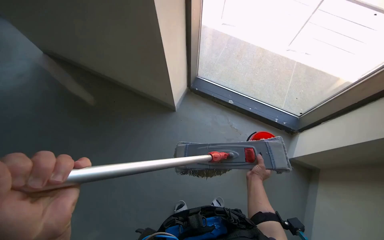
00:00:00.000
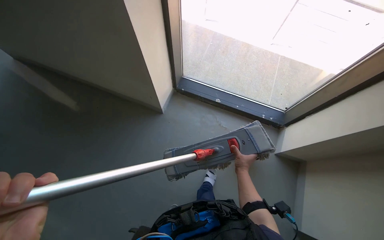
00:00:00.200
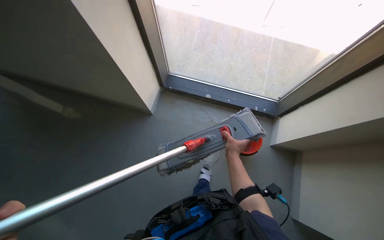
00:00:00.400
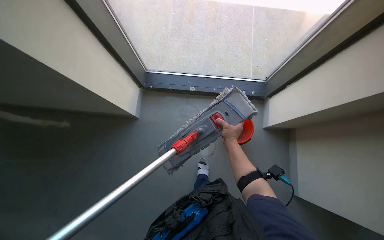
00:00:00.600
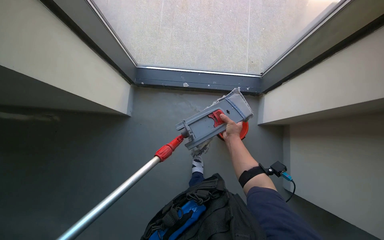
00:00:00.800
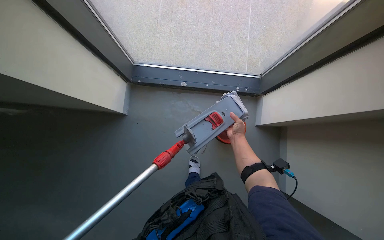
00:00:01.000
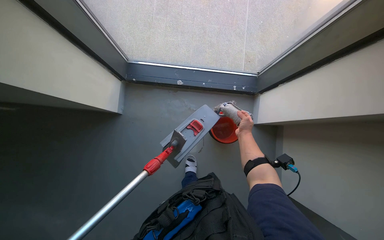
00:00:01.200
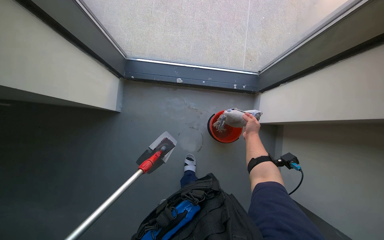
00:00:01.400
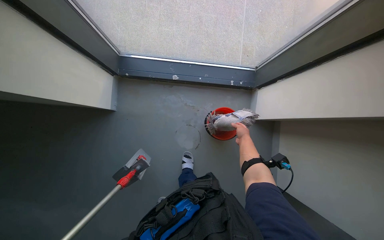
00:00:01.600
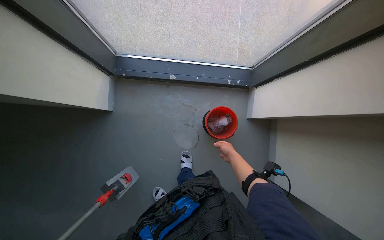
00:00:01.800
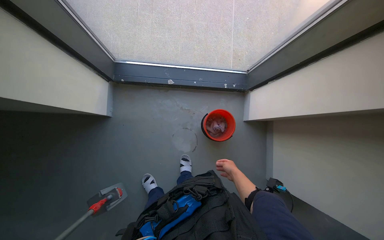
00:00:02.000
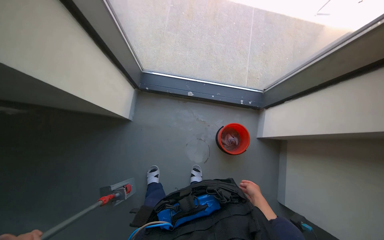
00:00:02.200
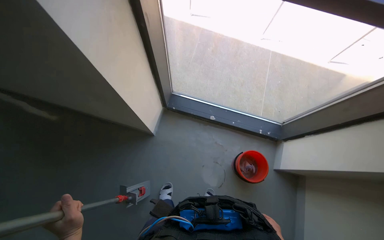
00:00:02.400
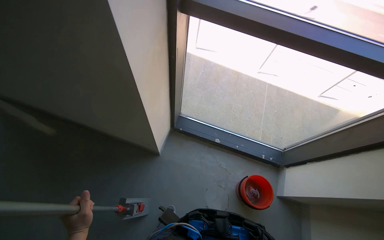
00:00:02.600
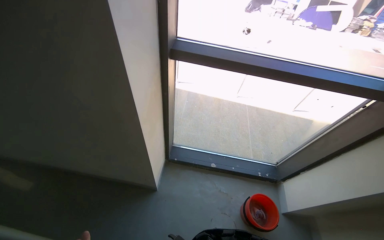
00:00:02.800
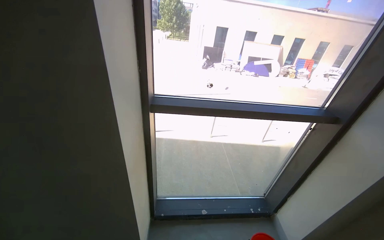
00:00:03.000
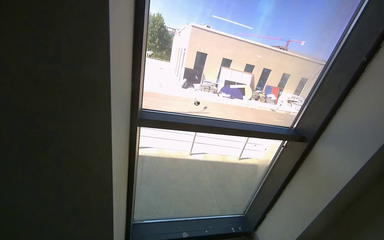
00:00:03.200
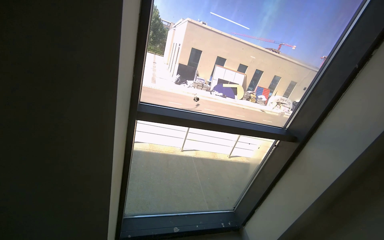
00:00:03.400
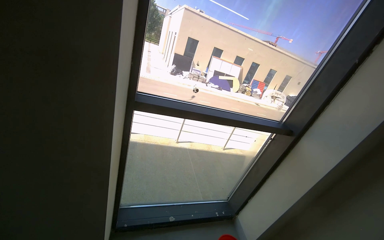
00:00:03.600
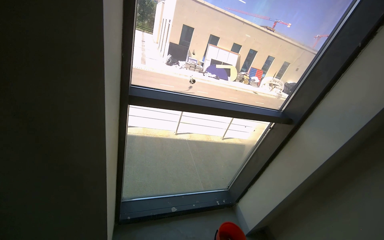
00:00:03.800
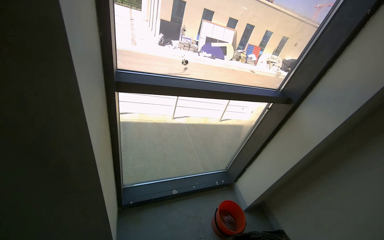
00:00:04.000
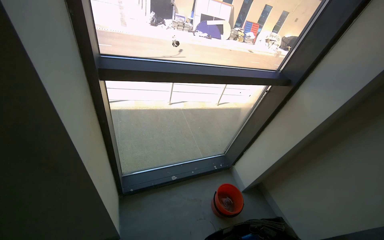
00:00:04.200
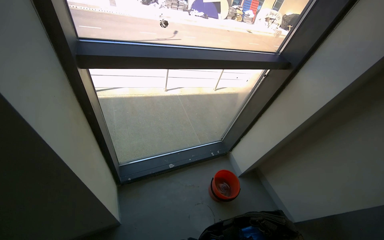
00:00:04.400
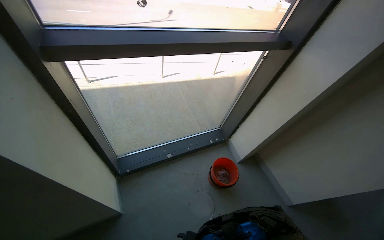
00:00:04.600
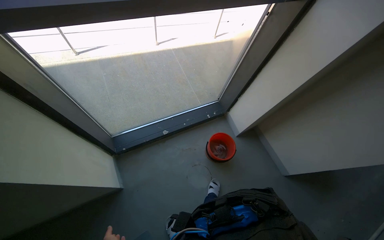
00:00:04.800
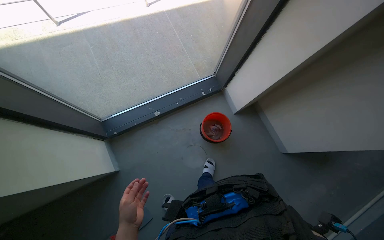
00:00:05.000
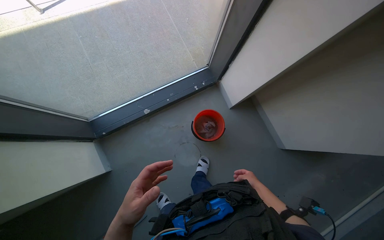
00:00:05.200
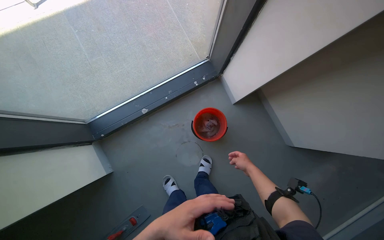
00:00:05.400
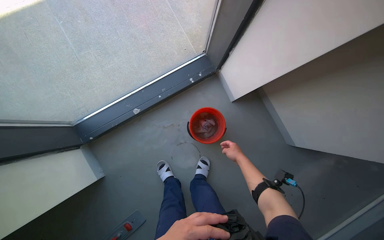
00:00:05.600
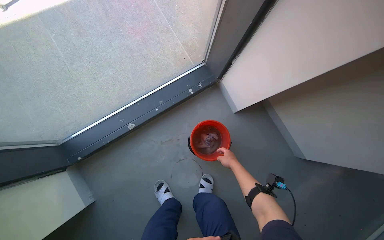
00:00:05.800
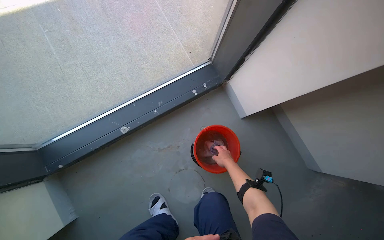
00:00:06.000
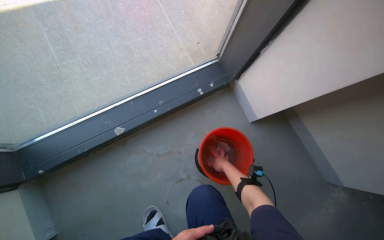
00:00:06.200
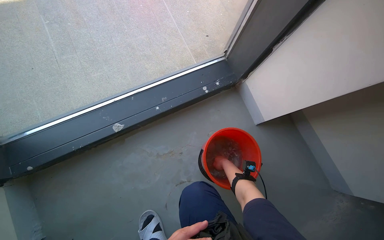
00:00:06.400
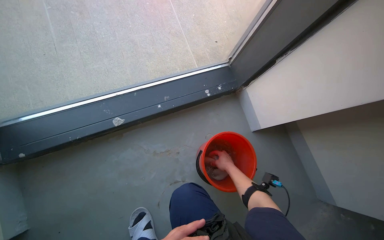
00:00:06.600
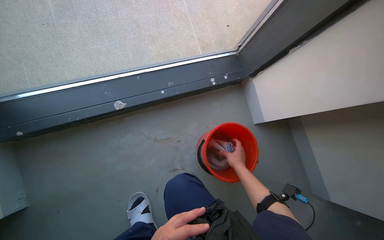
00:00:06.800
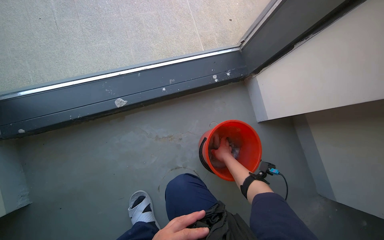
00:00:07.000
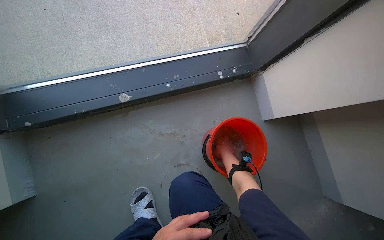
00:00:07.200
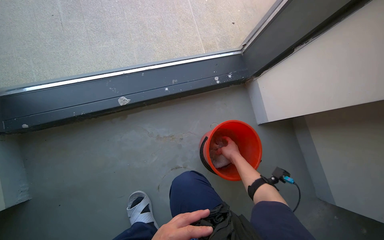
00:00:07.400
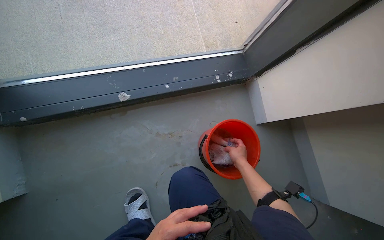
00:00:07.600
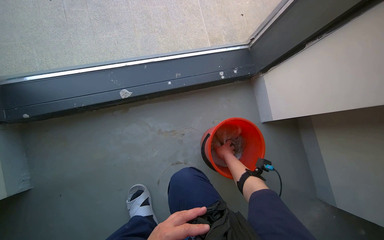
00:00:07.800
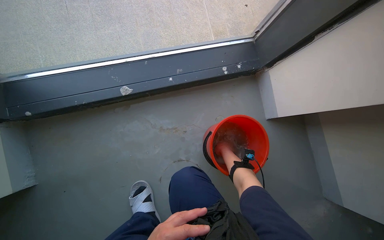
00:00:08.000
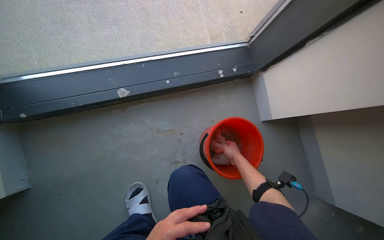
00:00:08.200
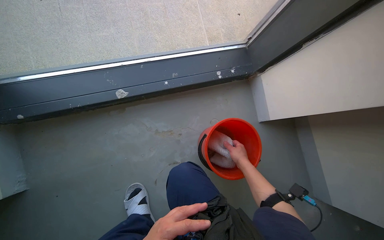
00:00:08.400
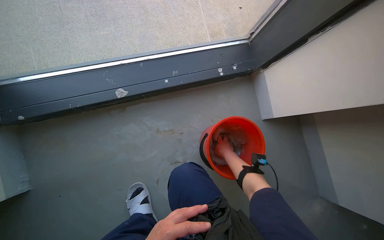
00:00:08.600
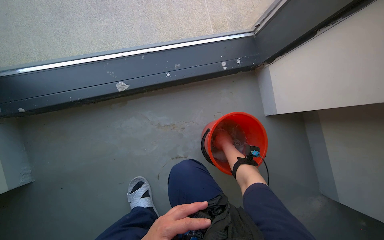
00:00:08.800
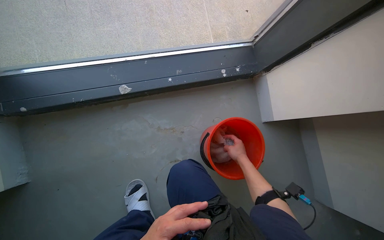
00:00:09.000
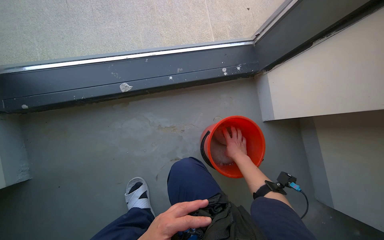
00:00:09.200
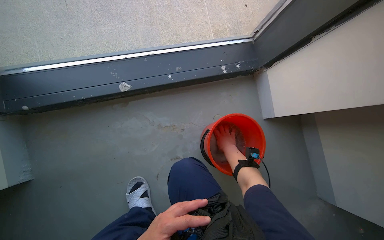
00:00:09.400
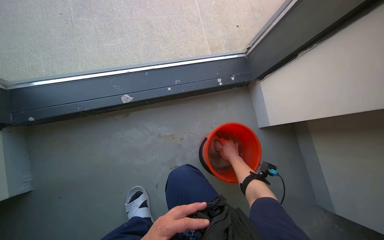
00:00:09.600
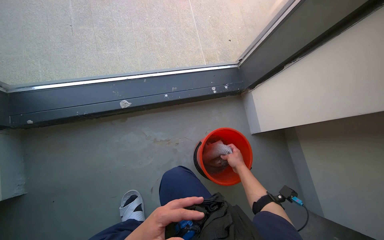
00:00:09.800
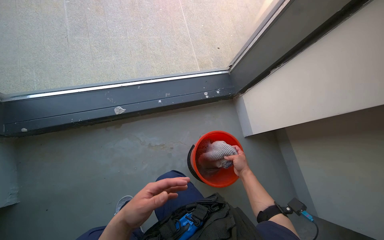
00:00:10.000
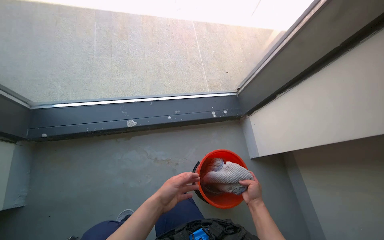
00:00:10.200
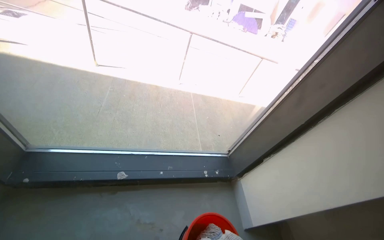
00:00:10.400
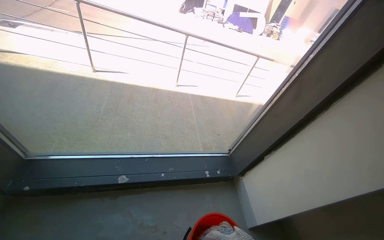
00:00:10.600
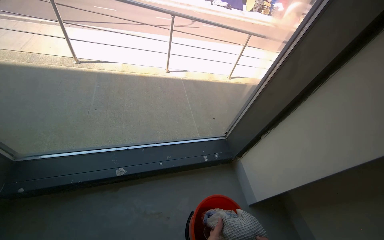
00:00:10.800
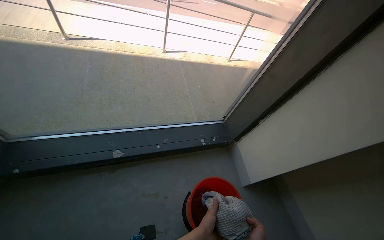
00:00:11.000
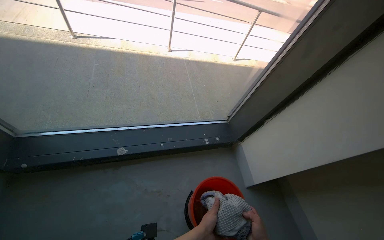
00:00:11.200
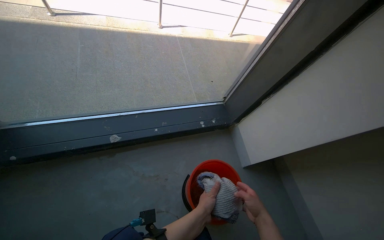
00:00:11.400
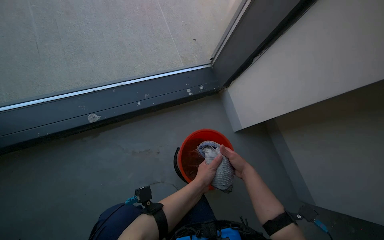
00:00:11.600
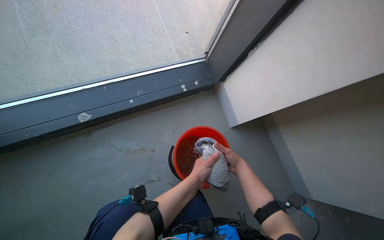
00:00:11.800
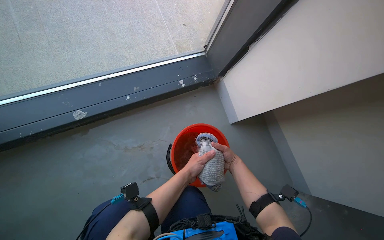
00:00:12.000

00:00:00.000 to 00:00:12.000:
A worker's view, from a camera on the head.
Job: preparing cleaning supplies.
The whole recording: Cleaning mop head. The worker removes the mop head, rinses and wrings it in a bucket, then reattaches it to the handle.
00:00:00.000 to 00:00:01.600: The camera is carried approximately 50 cm. The view tilts approximately 20 degrees downward.
00:00:01.600 to 00:00:03.000: The camera travels about 50 cm. The view tips upward by roughly 55 degrees.
00:00:03.000 to 00:00:04.400: The view swings about 15 degrees to the right. The view tilts approximately 20 degrees downward.
00:00:04.400 to 00:00:06.000: The camera is carried roughly 80 cm. The view tilts some 35 degrees downward.
00:00:09.000 to 00:00:10.400: The camera pitches upward, by about 40 degrees.
00:00:10.400 to 00:00:12.000: The camera pitches downward, by about 35 degrees.

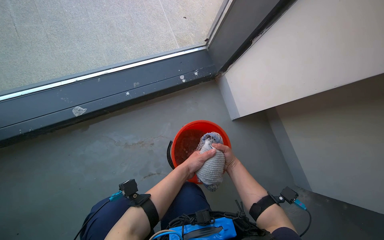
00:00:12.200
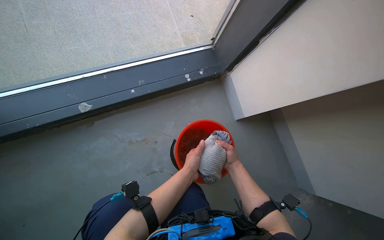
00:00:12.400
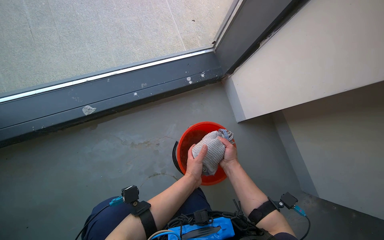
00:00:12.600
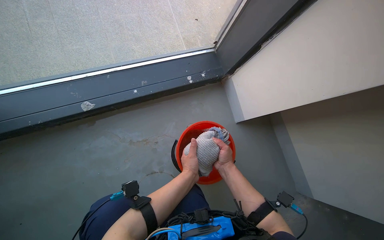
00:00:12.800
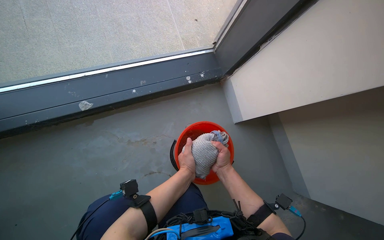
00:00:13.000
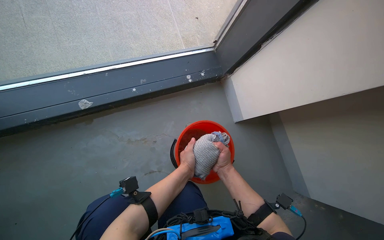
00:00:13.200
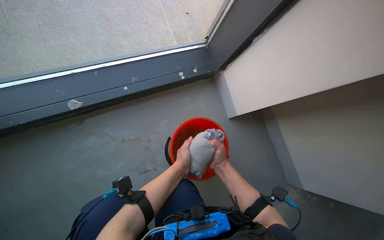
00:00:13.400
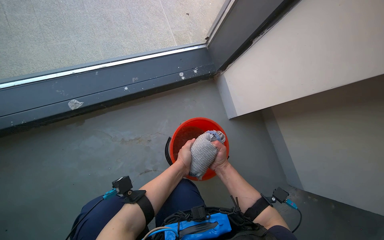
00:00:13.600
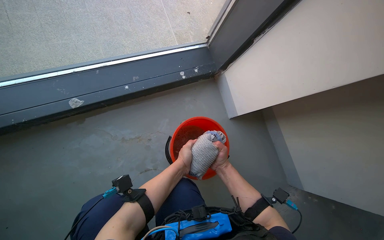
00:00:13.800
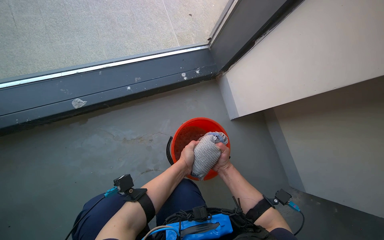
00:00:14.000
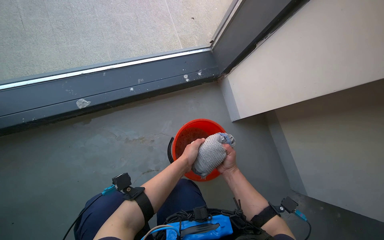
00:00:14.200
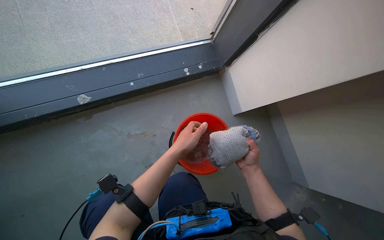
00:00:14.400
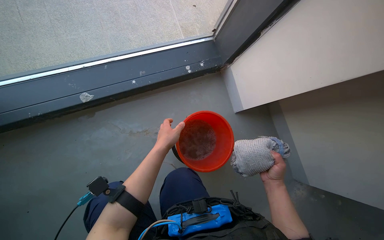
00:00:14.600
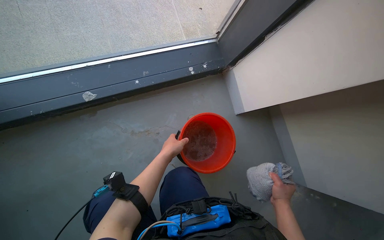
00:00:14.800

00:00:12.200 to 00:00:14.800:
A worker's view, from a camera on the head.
Job: preparing cleaning supplies.
The whole recording: Cleaning mop head. The worker removes the mop head, rinses and wrings it in a bucket, then reattaches it to the handle.
00:00:13.400 to 00:00:14.800: The right hand moves to the right, down the picture and nearer to the camera, roughly 20 cm.

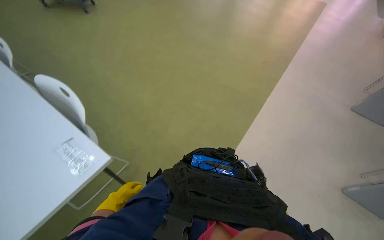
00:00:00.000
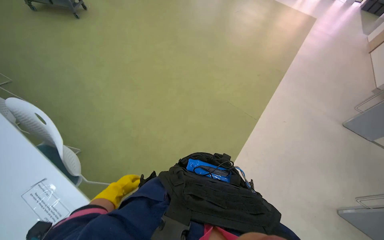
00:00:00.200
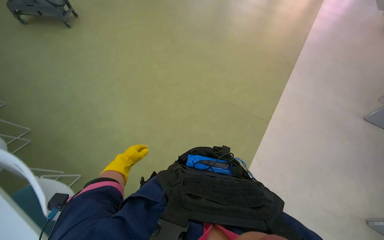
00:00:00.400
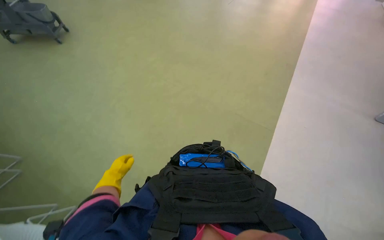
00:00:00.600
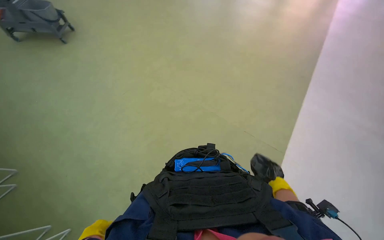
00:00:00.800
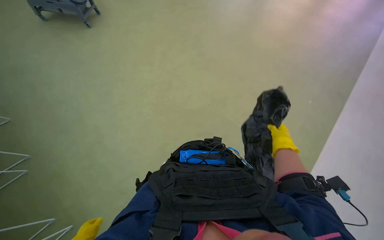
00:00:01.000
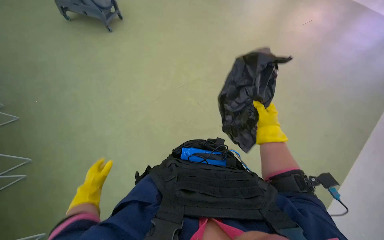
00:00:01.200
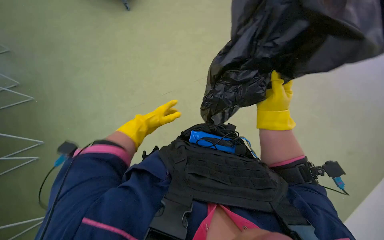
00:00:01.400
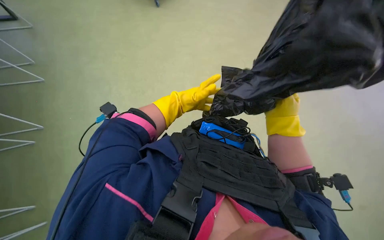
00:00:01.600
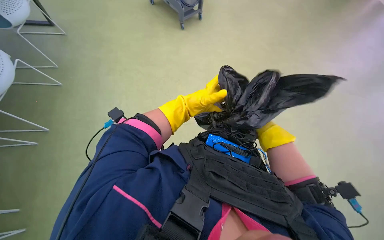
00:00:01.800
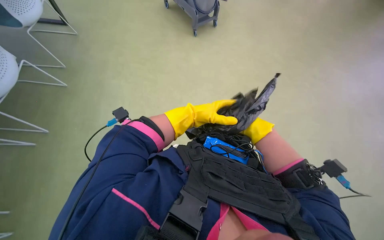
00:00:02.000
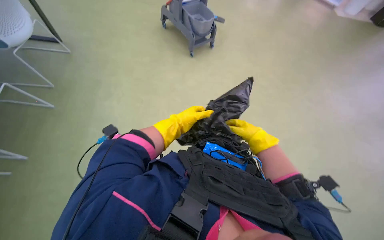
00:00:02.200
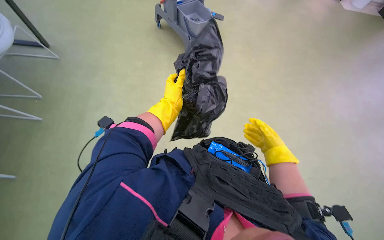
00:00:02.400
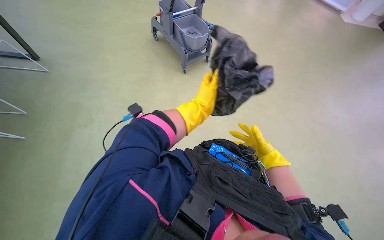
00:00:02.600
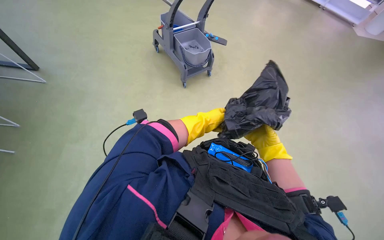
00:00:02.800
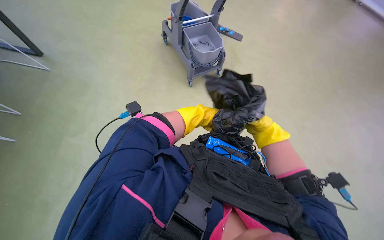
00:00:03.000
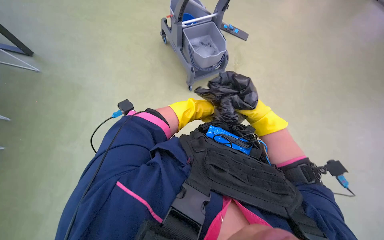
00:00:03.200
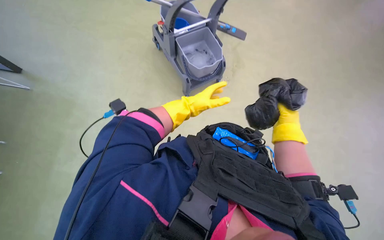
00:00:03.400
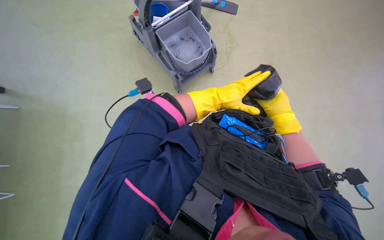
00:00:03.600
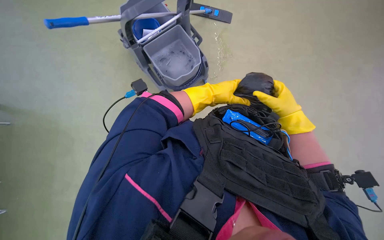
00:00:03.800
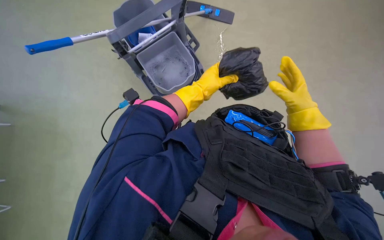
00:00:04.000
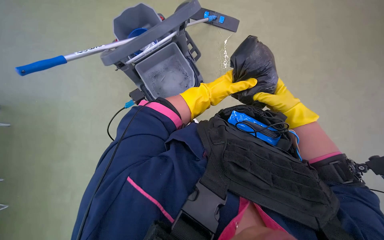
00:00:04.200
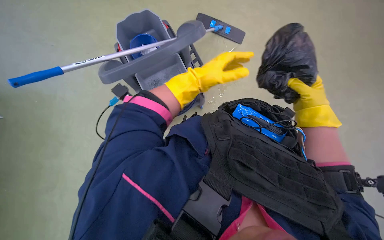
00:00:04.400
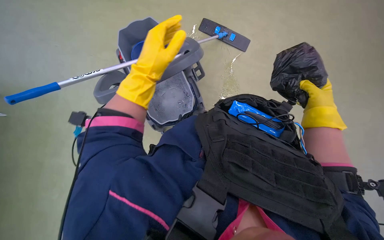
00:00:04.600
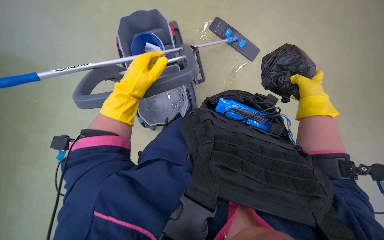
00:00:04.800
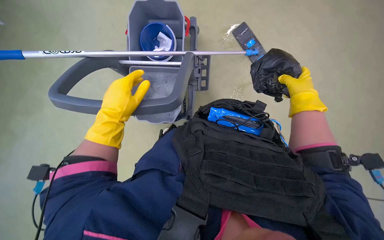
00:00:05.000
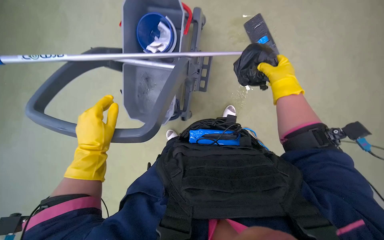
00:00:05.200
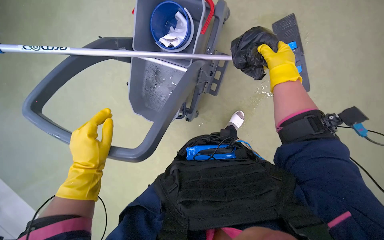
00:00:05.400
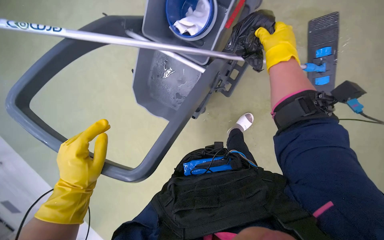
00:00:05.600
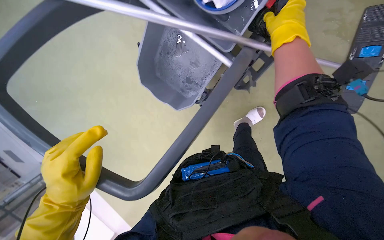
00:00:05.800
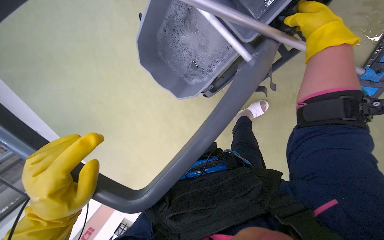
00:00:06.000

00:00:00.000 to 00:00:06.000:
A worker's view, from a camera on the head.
Job: preparing cleaning supplies.
The whole recording: Preparing mop for floor cleaning. The worker picks up a small trash bag from the floor, places it in the mop bucket, and dips the mop to prepare for cleaning.
00:00:01.600 to 00:00:03.000: The camera pitches upward, by roughly 10 degrees. The right hand shifts roughly 20 cm farther from the camera.
00:00:03.000 to 00:00:04.400: The hands both shift up the picture by about 10 cm.
00:00:04.400 to 00:00:06.000: The view tips downward by about 25 degrees.
